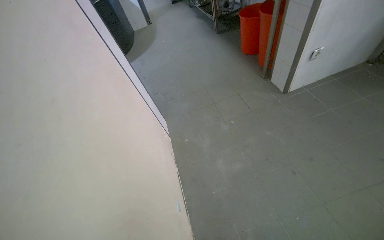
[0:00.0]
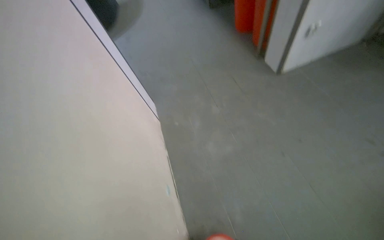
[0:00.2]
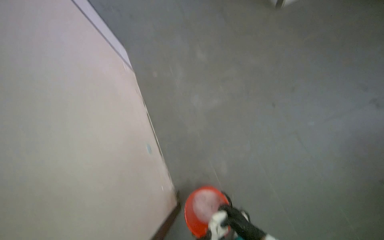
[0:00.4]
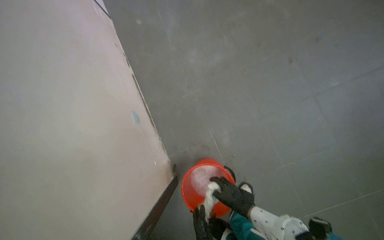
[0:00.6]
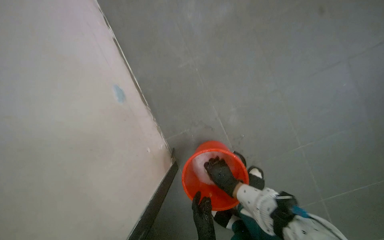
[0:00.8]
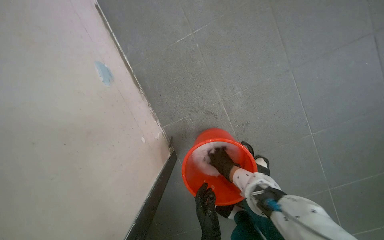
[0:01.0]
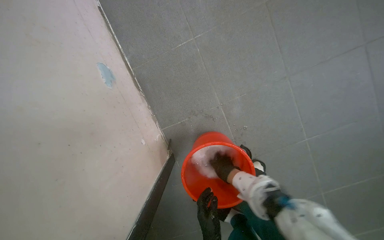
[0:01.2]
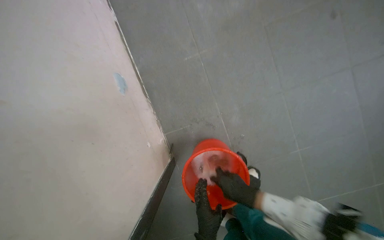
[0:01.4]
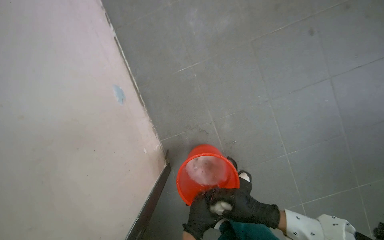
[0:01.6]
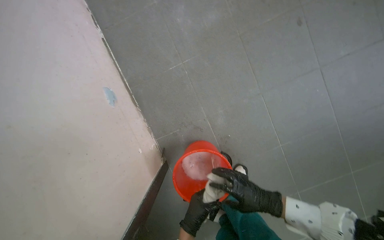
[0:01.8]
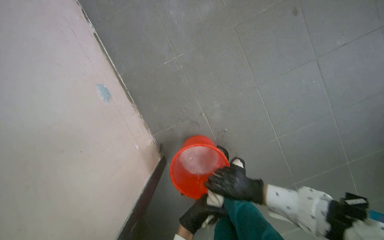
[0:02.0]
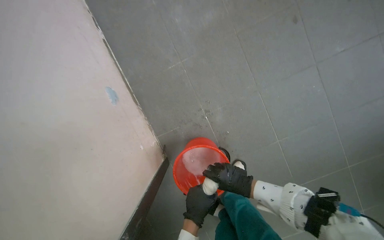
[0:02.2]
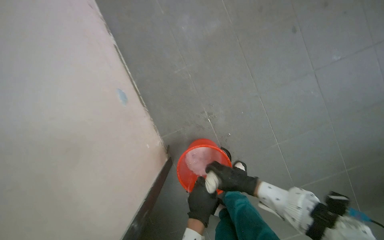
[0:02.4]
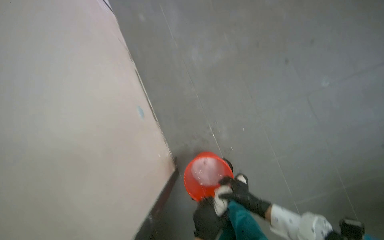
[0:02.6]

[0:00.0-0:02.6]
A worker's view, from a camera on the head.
Job: preparing cleaning supplies.
The whole recording: Wringing cleaning cloth. The worker wrings a cleaning cloth in a red bucket.
0:00.0 to 0:01.2: The camera is carried about 60 cm. The wearer looks approximately 45 degrees further downward.
0:01.2 to 0:02.6: The right hand shifts some 10 cm to the right.

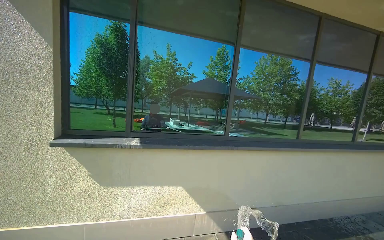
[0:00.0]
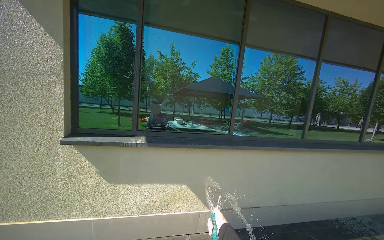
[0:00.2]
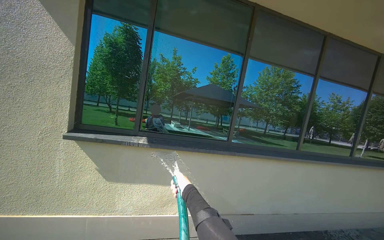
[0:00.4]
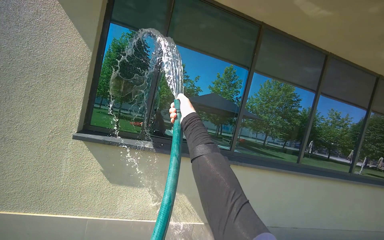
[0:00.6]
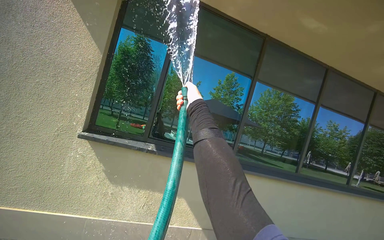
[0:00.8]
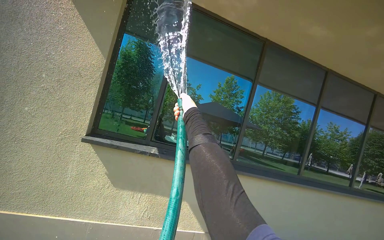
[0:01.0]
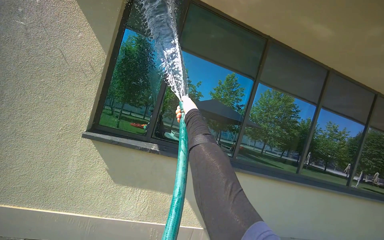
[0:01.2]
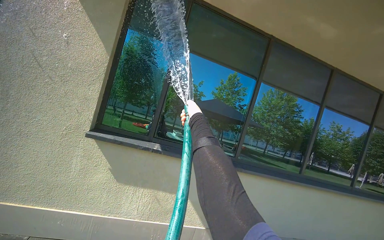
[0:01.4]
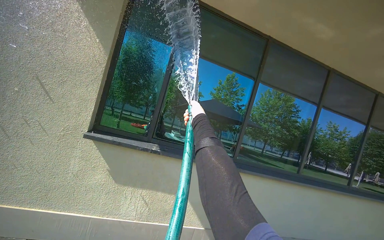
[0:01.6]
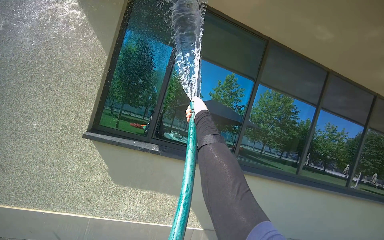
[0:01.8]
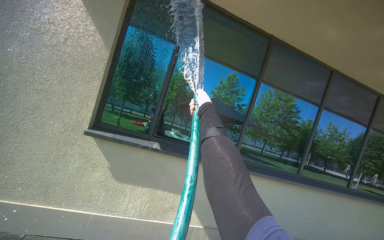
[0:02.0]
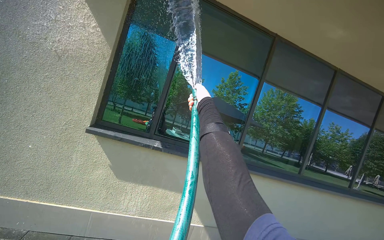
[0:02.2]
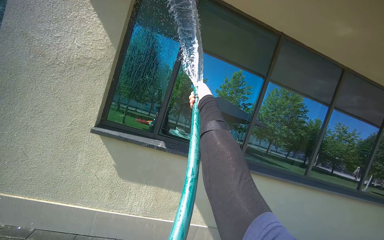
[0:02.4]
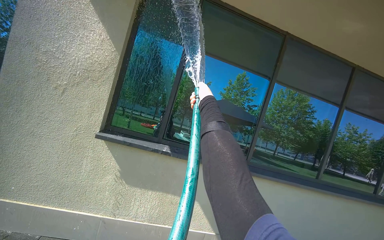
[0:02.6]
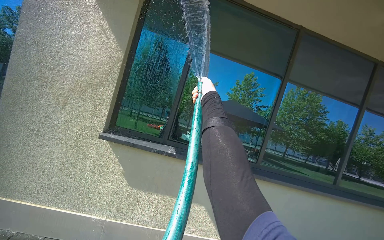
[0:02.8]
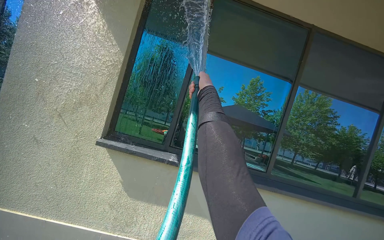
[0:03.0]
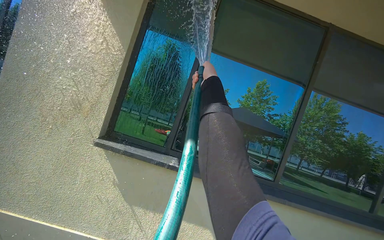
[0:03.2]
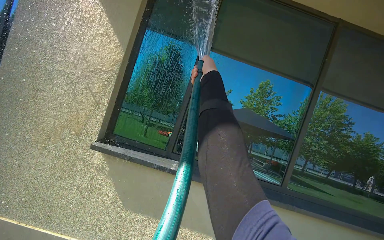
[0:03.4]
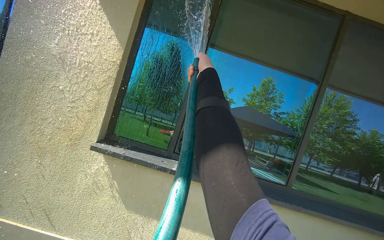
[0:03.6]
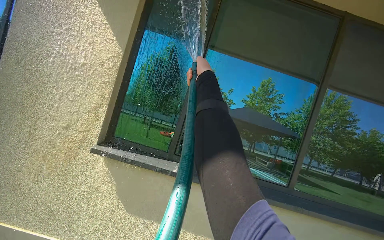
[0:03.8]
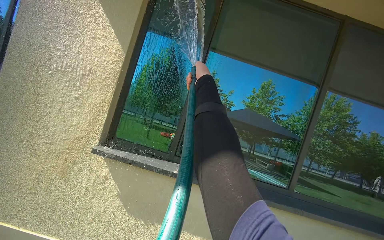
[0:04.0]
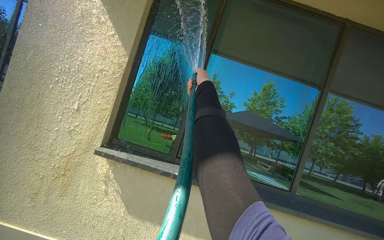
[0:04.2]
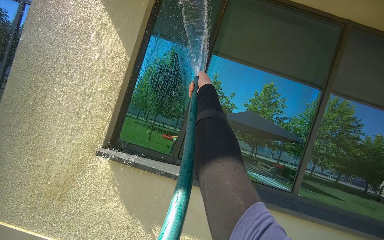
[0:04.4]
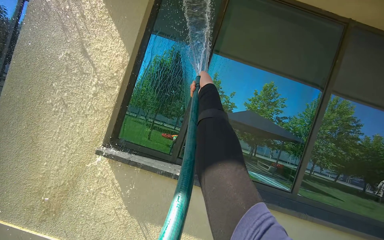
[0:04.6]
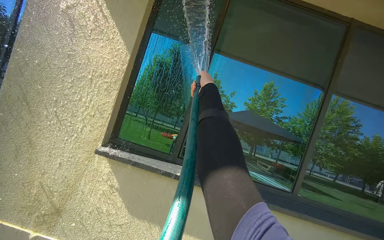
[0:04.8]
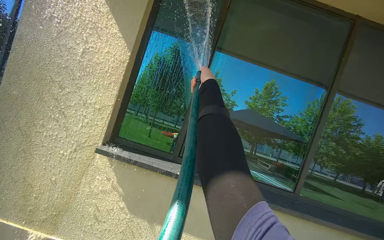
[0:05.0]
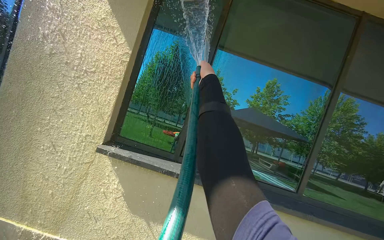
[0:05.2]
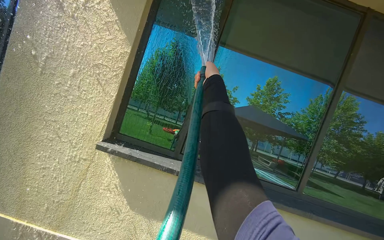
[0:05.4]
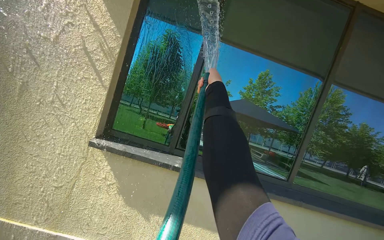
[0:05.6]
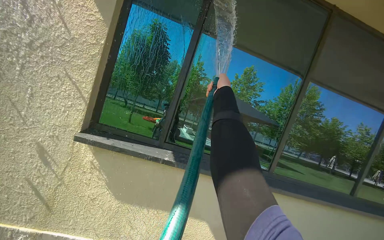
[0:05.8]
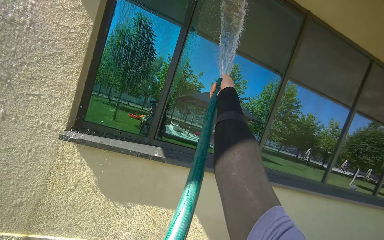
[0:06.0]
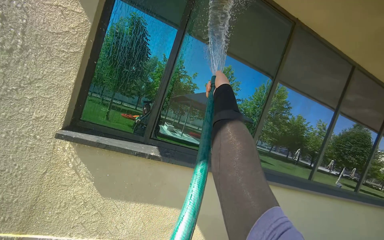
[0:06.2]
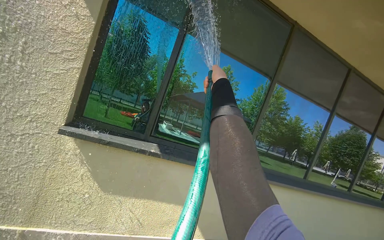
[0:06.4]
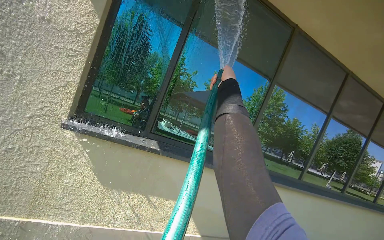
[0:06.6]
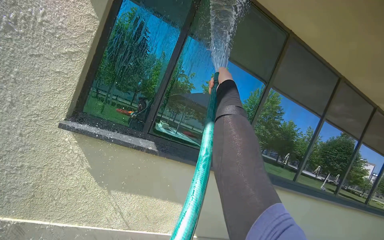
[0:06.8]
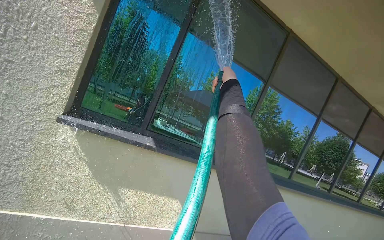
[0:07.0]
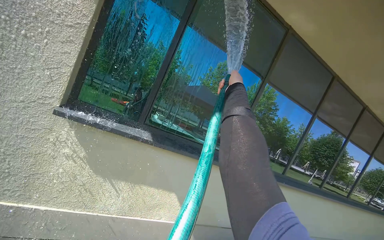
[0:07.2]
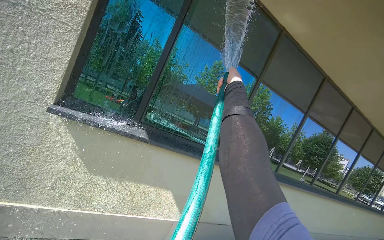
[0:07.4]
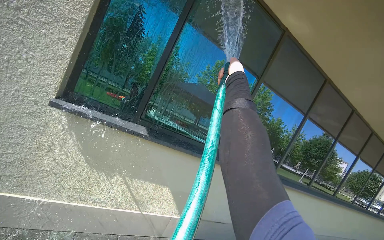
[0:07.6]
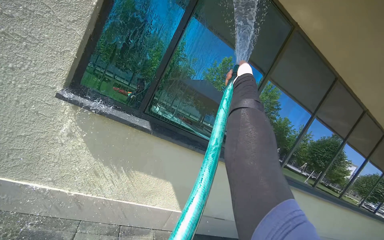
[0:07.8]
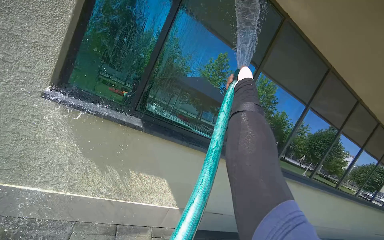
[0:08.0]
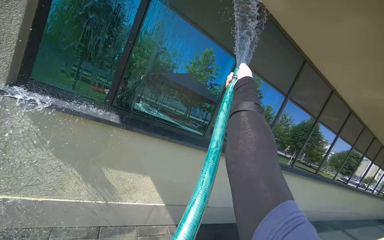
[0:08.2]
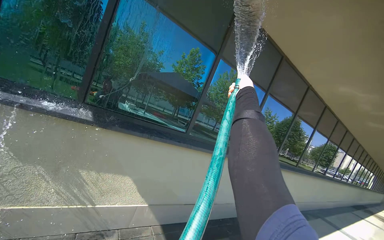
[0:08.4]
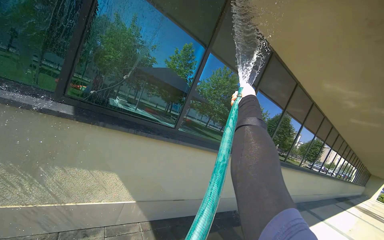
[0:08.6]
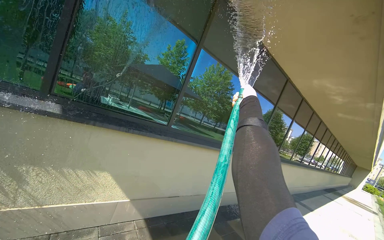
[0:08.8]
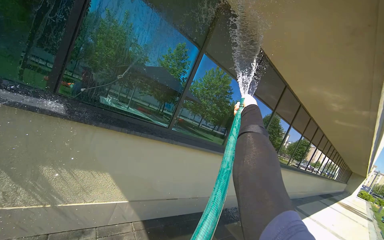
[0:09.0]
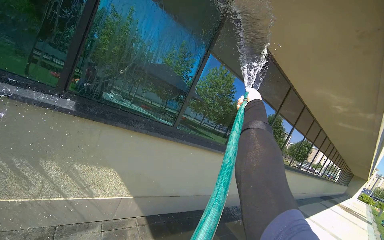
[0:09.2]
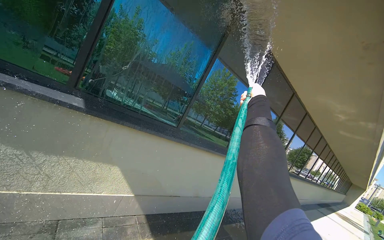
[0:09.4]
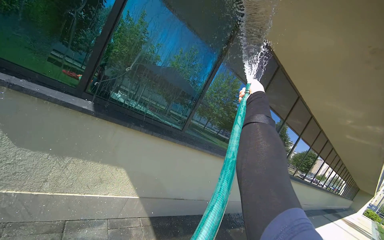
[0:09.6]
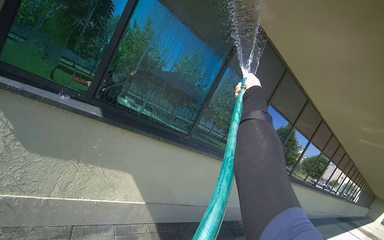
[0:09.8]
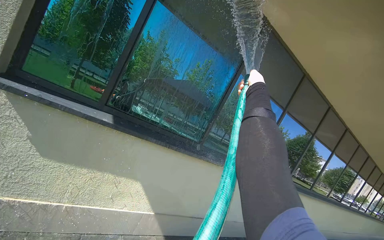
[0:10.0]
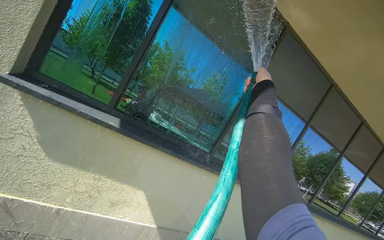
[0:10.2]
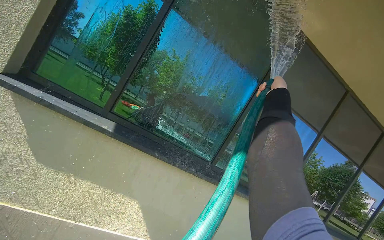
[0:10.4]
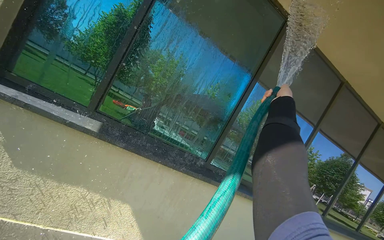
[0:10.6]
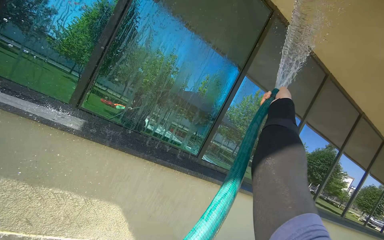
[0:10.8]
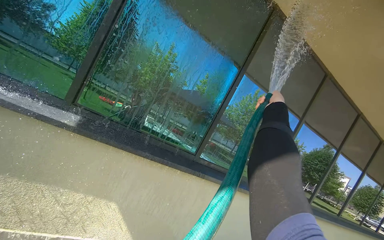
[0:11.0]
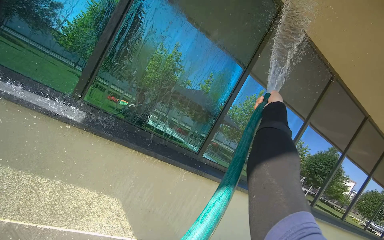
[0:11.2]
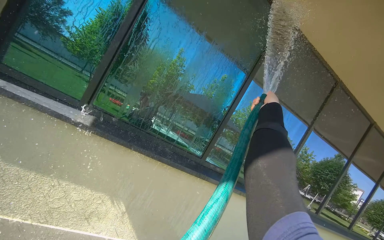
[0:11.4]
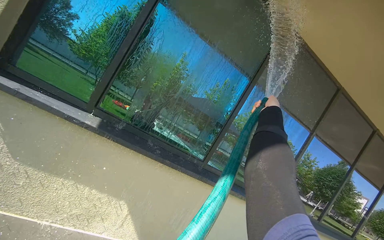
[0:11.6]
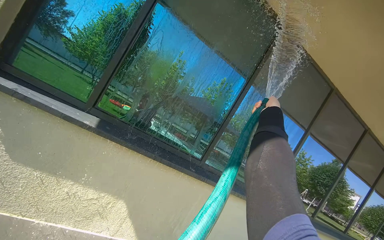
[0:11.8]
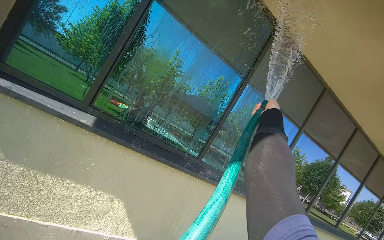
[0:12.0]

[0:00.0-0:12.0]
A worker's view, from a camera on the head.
Job: cleaning windows.
The whole recording: Rinsing building windows. Rinses the building windows with a hose.
0:01.6 to 0:03.0: The right hand shifts roughly 15 cm up the picture.
0:04.4 to 0:06.0: The right hand goes approximately 20 cm to the right.
0:07.6 to 0:09.0: The right hand heads to the right and down the picture, covering about 60 cm.
0:09.0 to 0:10.4: The view pans to the left by approximately 15 degrees. The right hand is displaced up the picture by roughly 30 cm.
0:10.4 to 0:12.0: The right hand moves down the picture, roughly 10 cm.

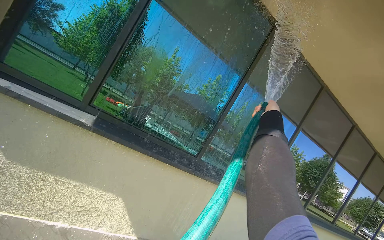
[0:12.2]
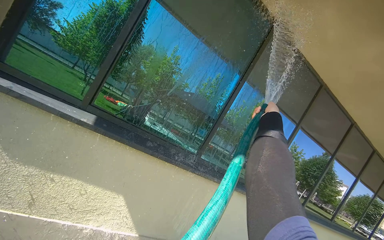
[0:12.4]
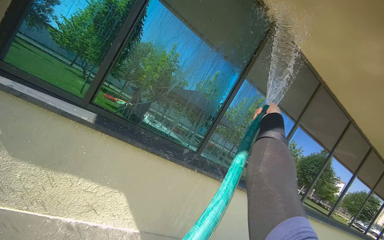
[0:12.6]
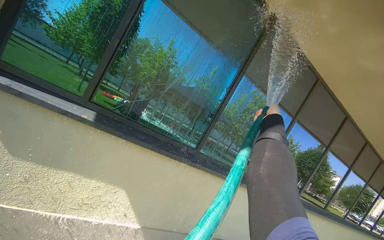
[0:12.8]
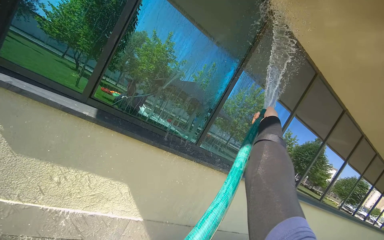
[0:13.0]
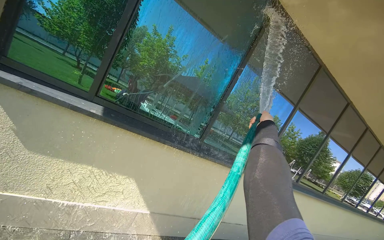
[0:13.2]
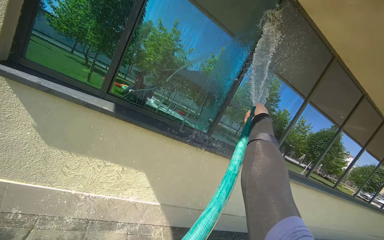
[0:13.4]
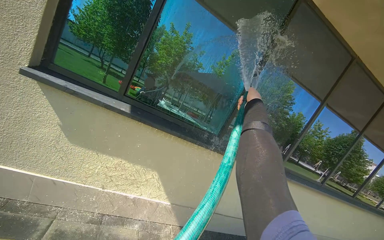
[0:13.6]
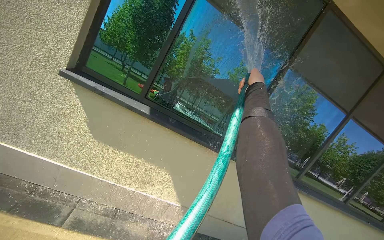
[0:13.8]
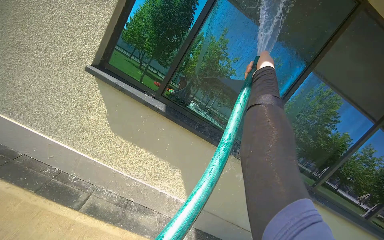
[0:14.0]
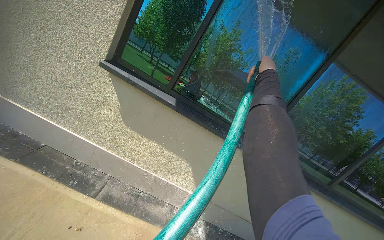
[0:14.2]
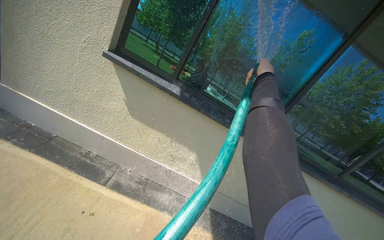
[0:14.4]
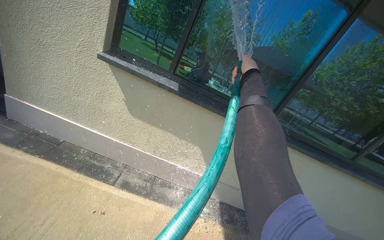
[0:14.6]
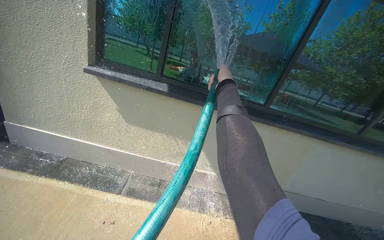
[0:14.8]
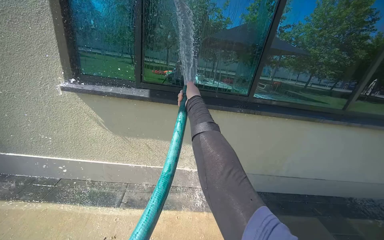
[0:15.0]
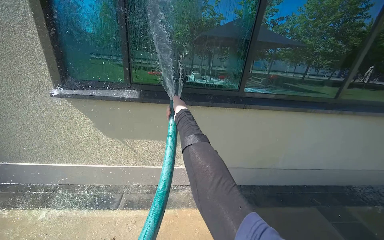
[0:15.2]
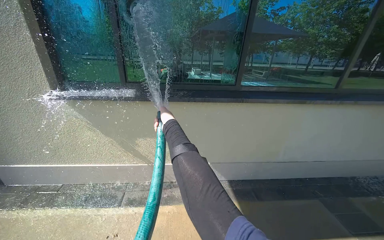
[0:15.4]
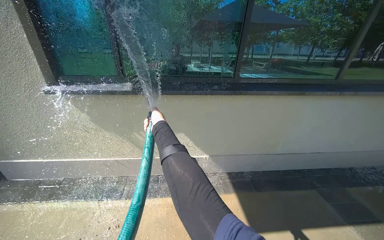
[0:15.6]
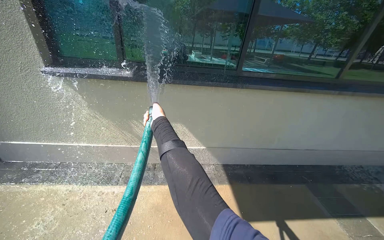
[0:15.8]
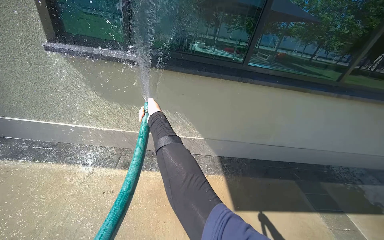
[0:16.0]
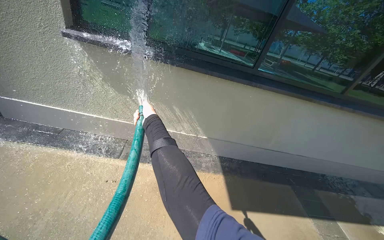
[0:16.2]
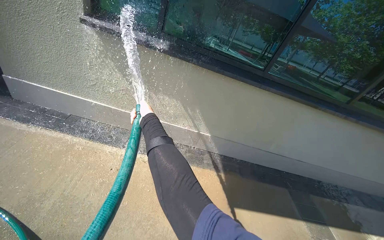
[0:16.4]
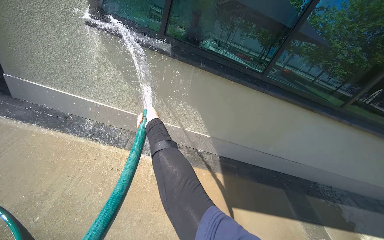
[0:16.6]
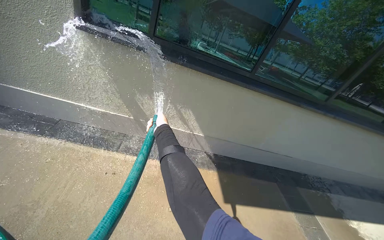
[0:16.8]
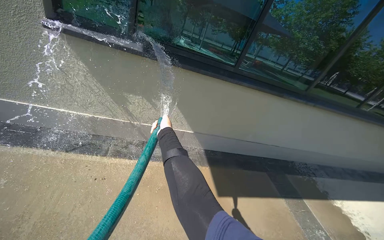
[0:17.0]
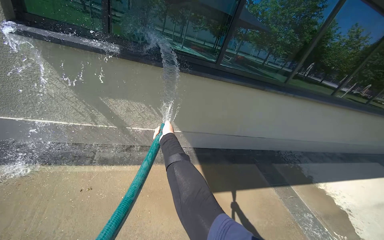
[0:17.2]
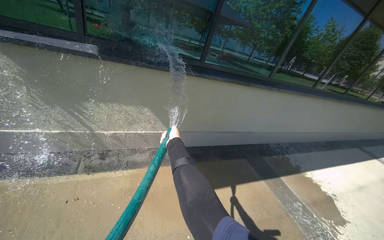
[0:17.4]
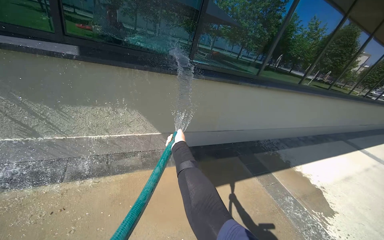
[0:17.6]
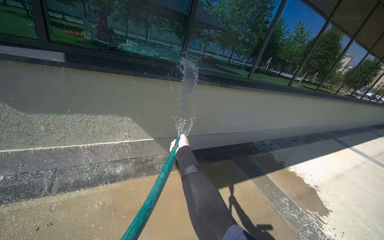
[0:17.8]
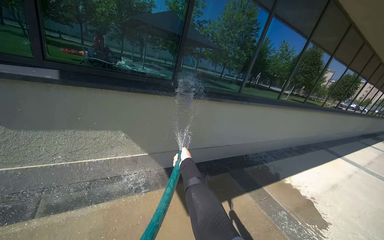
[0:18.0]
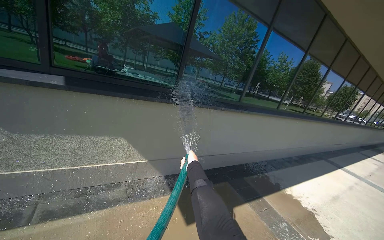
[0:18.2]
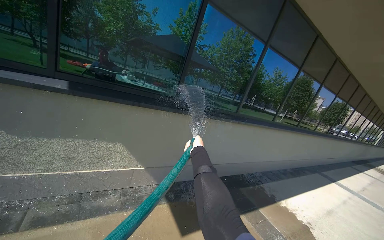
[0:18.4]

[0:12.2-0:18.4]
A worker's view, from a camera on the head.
Job: cleaning windows.
The whole recording: Rinsing building windows. Rinses the building windows with a hose.
0:12.2 to 0:13.8: The right hand shifts about 30 cm to the left.
0:13.8 to 0:15.4: The view pans to the left by about 15 degrees. The right hand moves down the picture, approximately 35 cm.
0:16.8 to 0:18.4: The head rotates approximately 25 degrees to the right. The right hand moves to the right, about 50 cm.
